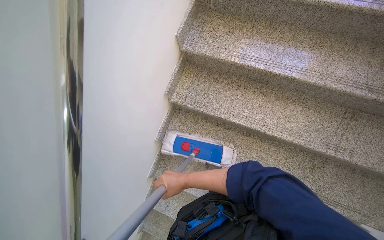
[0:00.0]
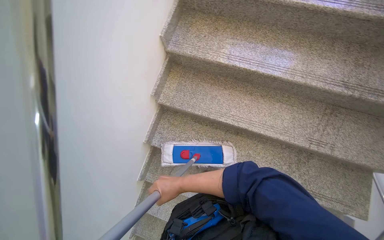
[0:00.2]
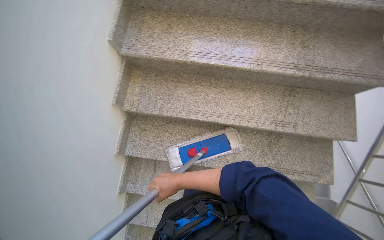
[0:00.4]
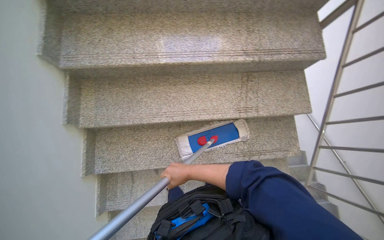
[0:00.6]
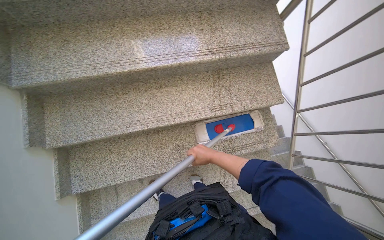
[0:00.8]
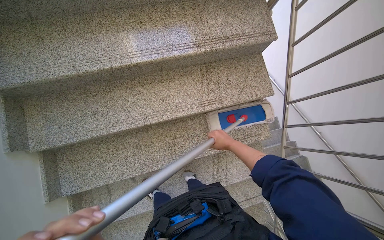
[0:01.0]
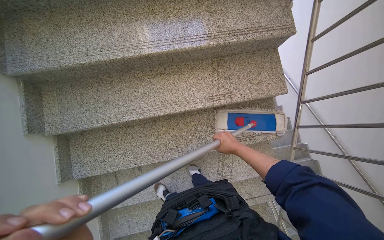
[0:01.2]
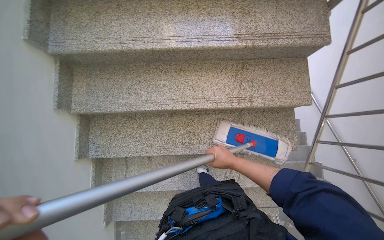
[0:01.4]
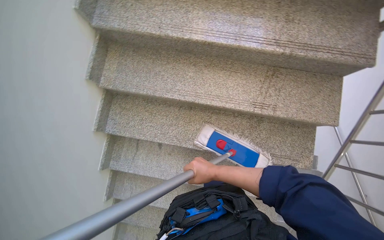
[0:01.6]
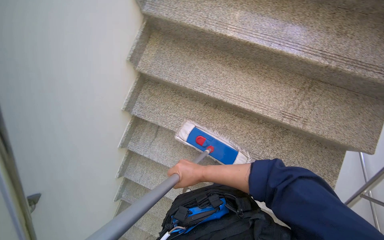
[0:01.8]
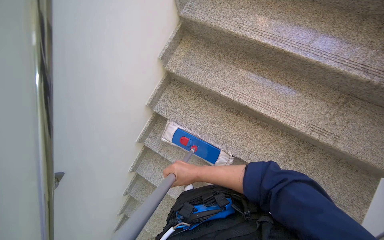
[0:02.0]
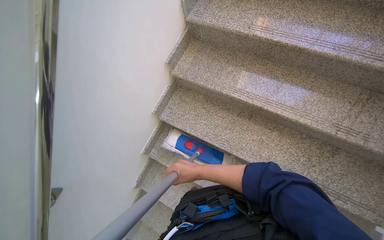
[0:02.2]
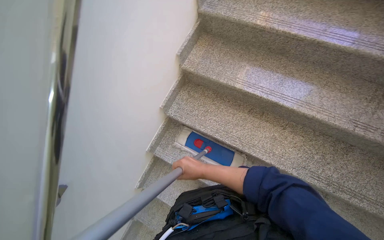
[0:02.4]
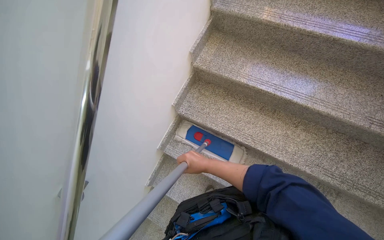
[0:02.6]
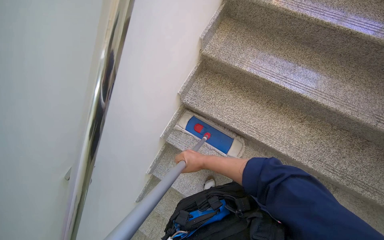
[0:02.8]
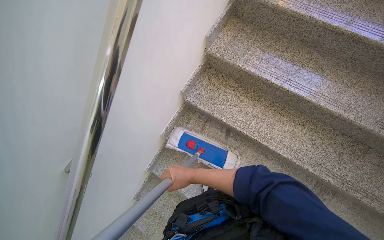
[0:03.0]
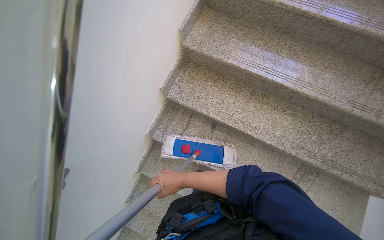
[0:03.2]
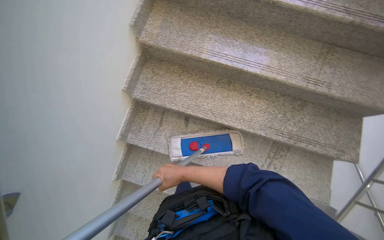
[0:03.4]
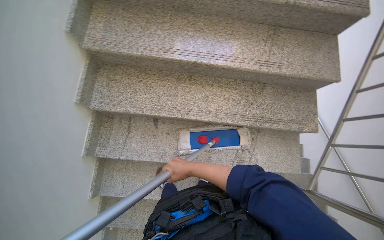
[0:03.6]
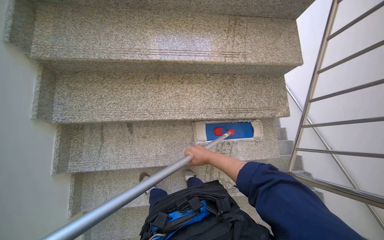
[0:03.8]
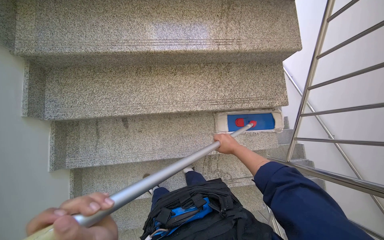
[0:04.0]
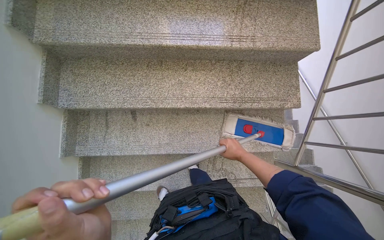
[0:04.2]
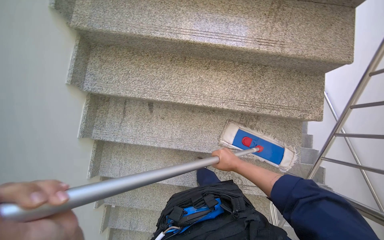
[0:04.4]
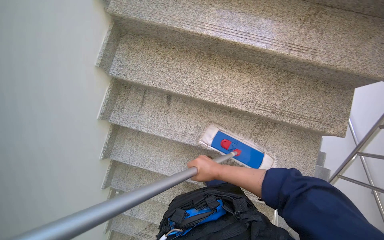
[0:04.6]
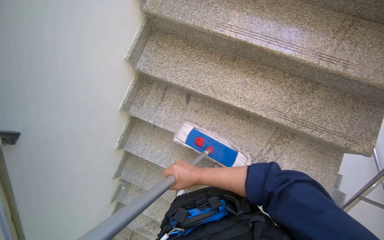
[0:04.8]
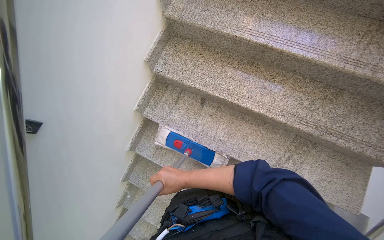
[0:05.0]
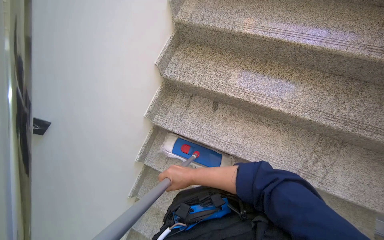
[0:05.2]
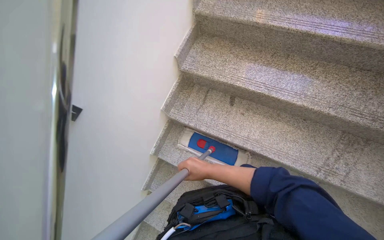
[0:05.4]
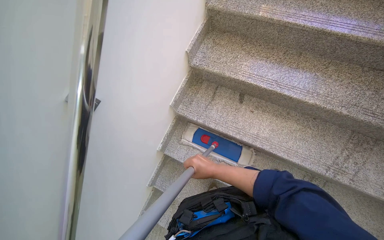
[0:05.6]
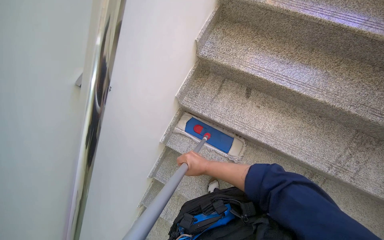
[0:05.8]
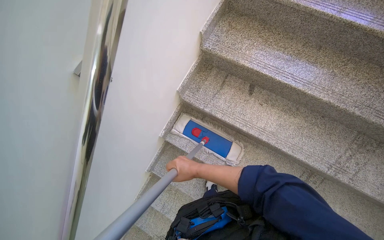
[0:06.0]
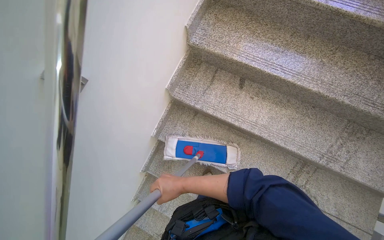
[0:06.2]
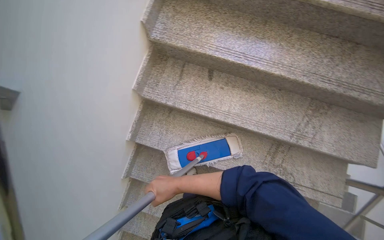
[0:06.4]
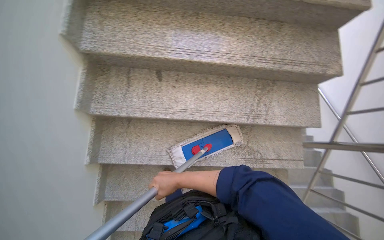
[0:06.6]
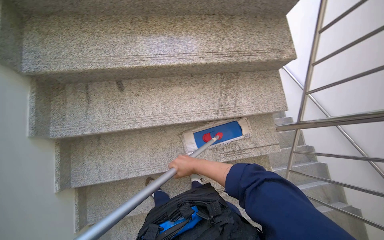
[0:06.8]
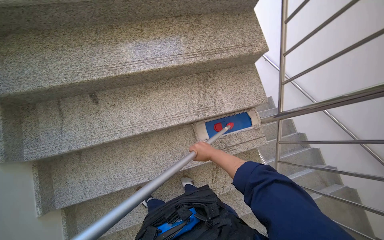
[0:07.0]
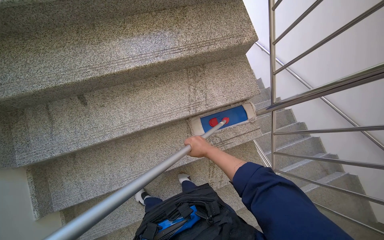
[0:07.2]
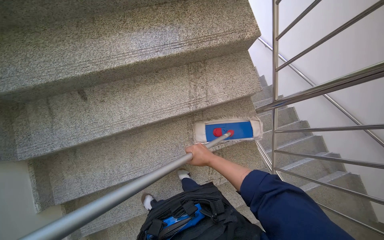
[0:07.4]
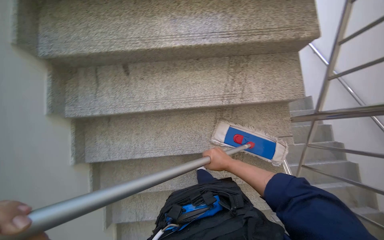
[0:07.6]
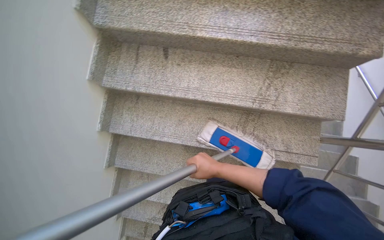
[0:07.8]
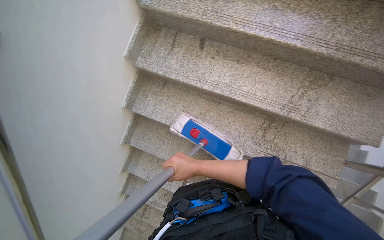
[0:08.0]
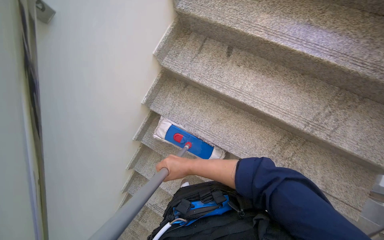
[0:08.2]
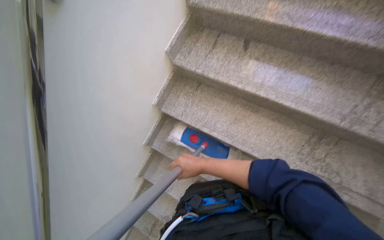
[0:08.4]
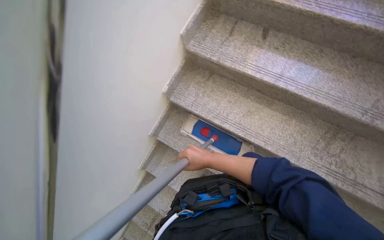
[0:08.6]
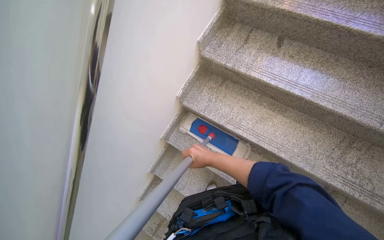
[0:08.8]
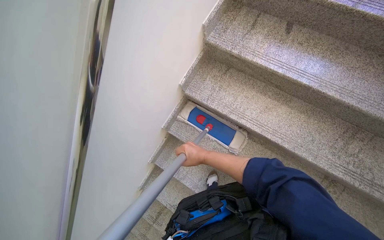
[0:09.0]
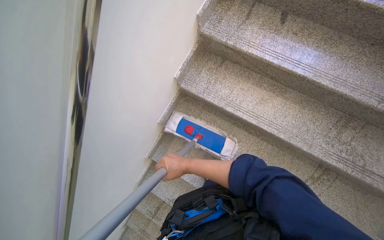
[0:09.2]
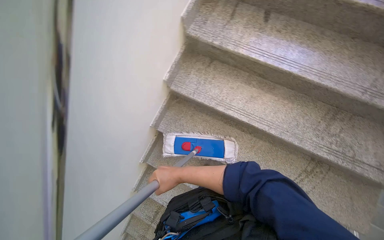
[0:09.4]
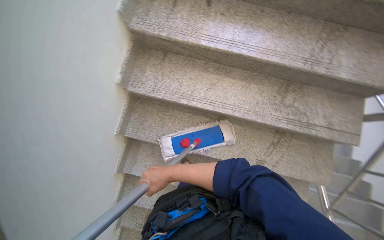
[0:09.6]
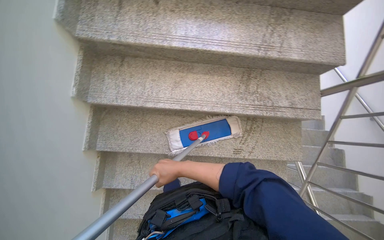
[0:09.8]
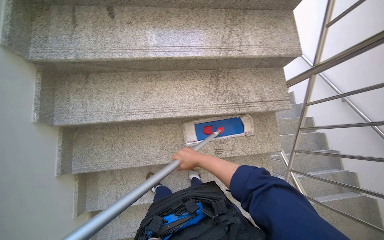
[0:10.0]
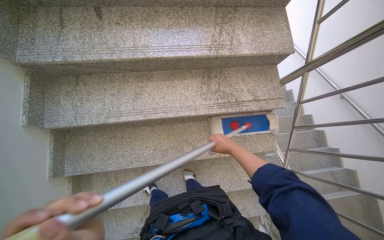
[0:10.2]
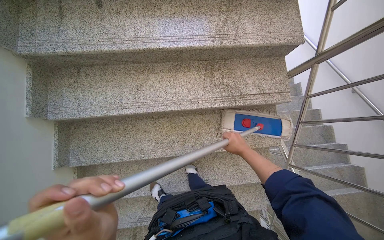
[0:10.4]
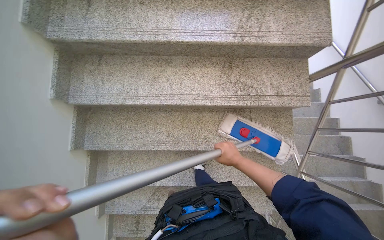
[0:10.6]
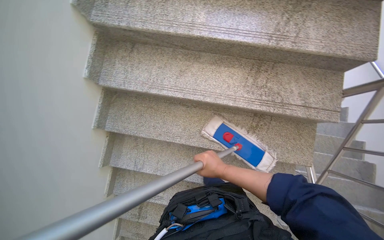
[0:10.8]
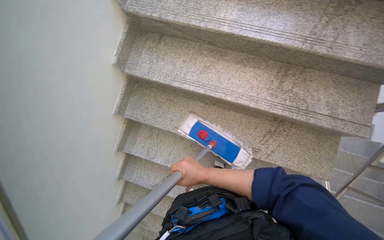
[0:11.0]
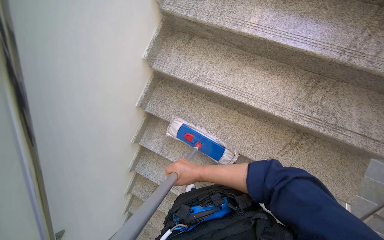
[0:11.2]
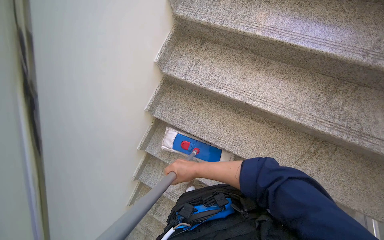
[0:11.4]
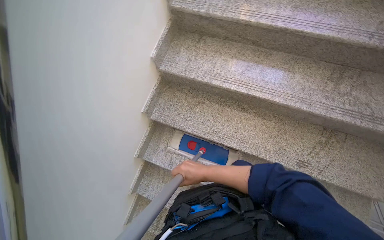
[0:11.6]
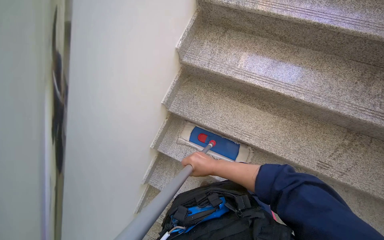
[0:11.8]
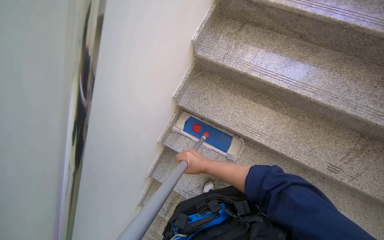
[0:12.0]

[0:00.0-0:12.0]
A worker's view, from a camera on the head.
Job: mopping floor.
The whole recording: Mopping stairwell floor. The worker mops the floor of the stairwell, including the landing and stairs.
0:01.6 to 0:03.0: The camera is carried some 50 cm.
0:03.0 to 0:04.4: The wearer's head swings approximately 25 degrees to the right.
0:04.4 to 0:06.0: The head travels some 50 cm.
0:06.0 to 0:07.6: The camera travels some 50 cm. The wearer's head swings about 35 degrees to the right.
0:07.6 to 0:09.0: The camera travels roughly 60 cm. The head turns to the left by roughly 40 degrees.
0:09.0 to 0:10.4: The camera travels roughly 40 cm. The wearer's head swings about 40 degrees to the right.
0:10.4 to 0:12.0: The head travels about 50 cm. The wearer's head swings some 35 degrees to the left.

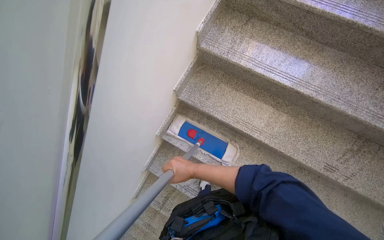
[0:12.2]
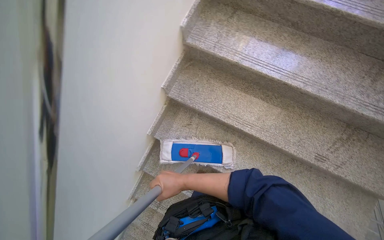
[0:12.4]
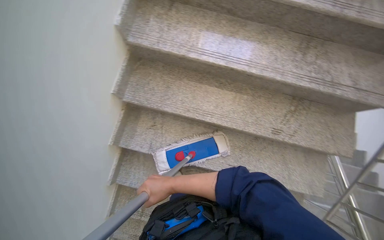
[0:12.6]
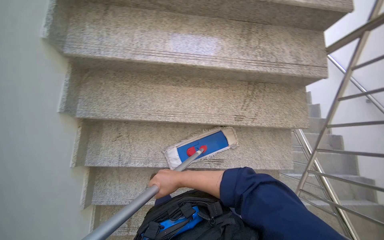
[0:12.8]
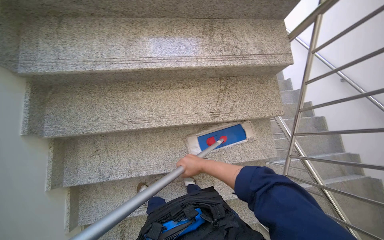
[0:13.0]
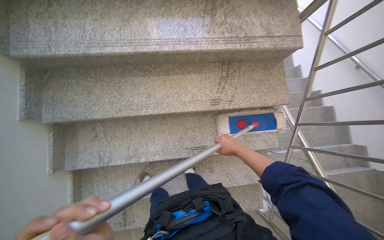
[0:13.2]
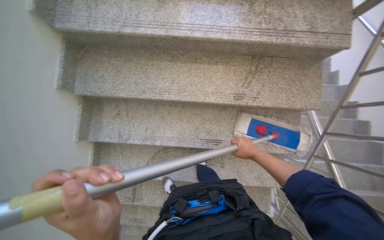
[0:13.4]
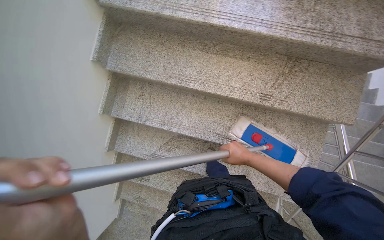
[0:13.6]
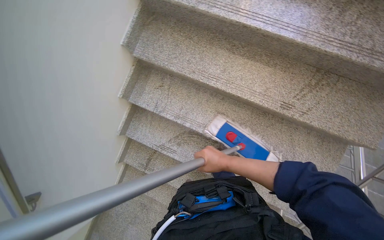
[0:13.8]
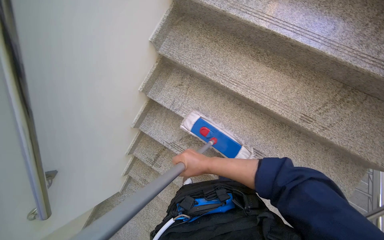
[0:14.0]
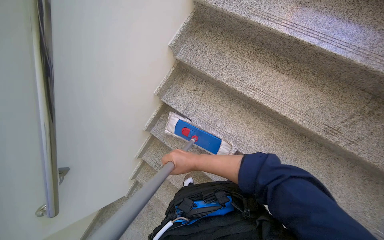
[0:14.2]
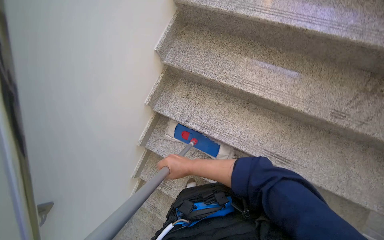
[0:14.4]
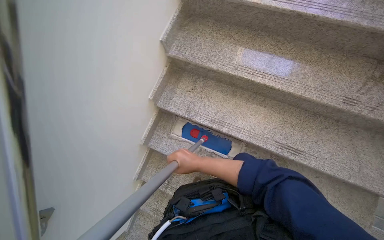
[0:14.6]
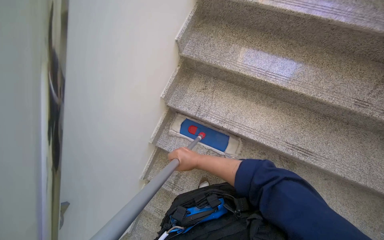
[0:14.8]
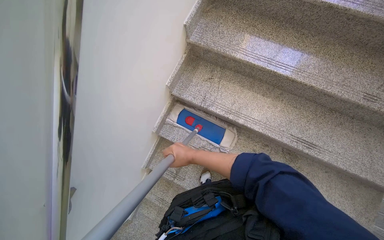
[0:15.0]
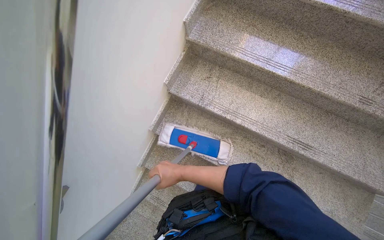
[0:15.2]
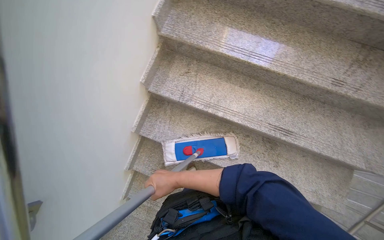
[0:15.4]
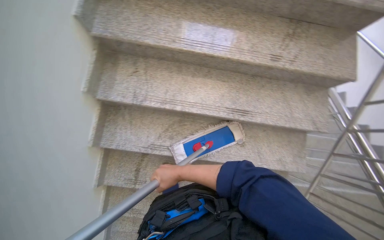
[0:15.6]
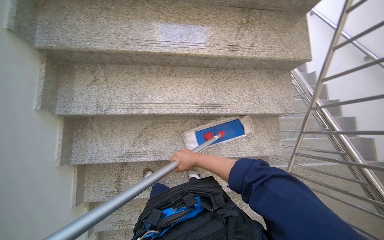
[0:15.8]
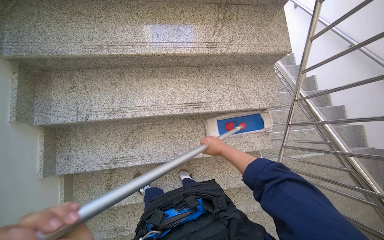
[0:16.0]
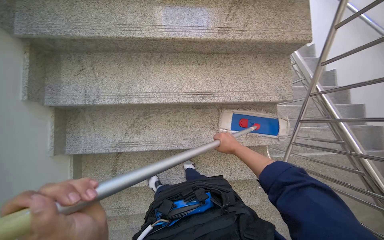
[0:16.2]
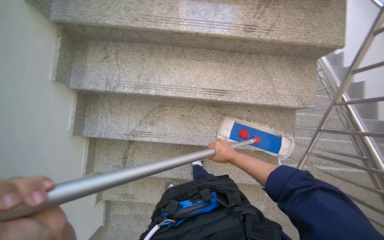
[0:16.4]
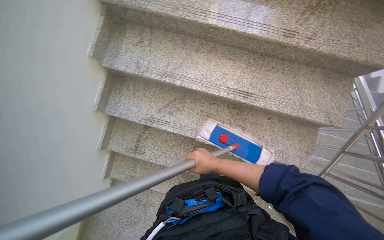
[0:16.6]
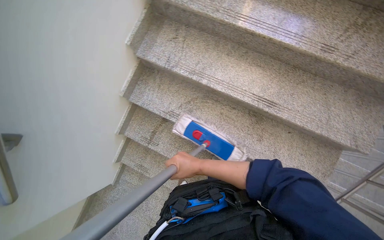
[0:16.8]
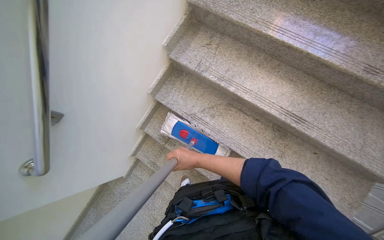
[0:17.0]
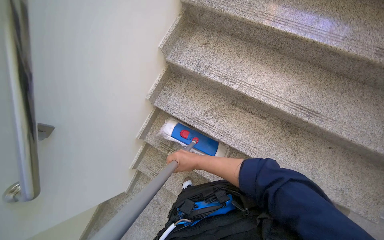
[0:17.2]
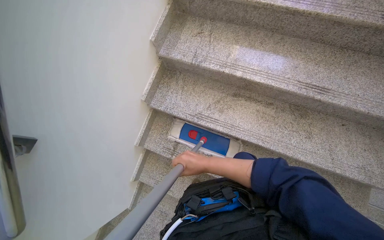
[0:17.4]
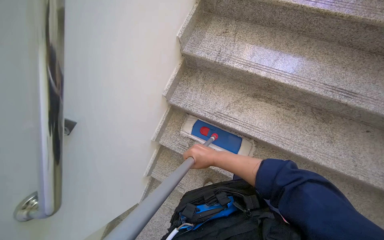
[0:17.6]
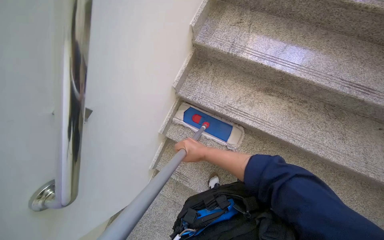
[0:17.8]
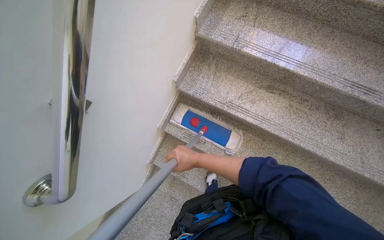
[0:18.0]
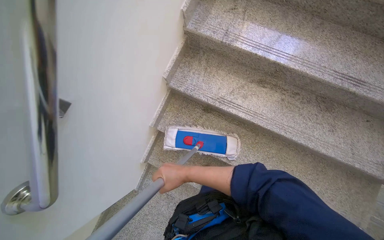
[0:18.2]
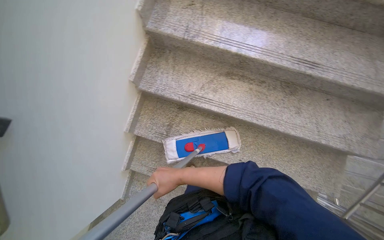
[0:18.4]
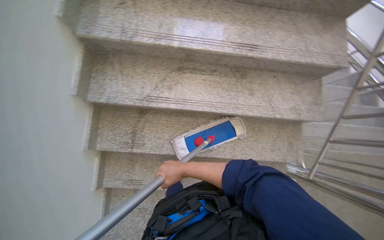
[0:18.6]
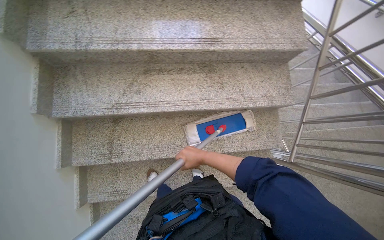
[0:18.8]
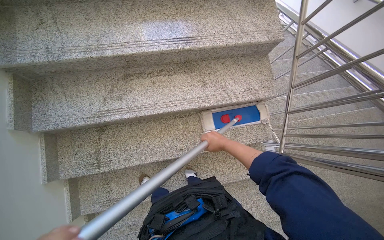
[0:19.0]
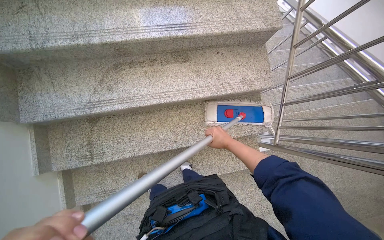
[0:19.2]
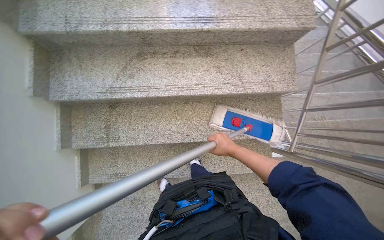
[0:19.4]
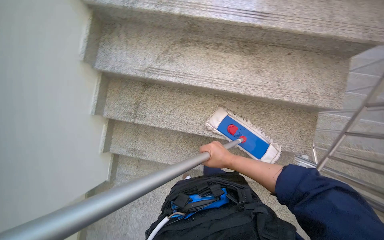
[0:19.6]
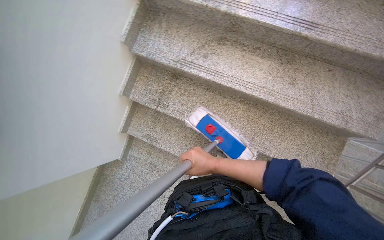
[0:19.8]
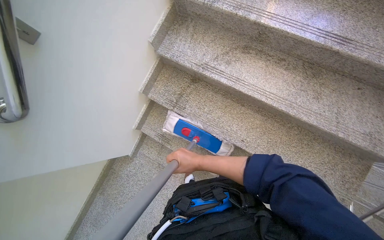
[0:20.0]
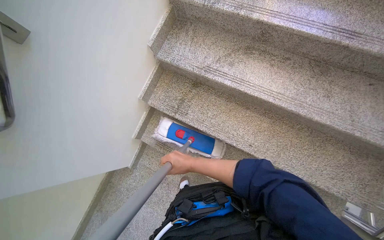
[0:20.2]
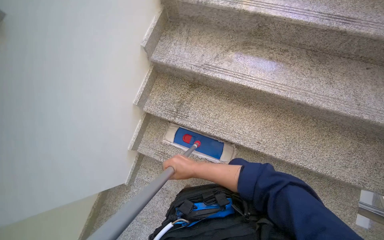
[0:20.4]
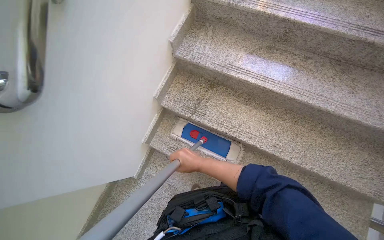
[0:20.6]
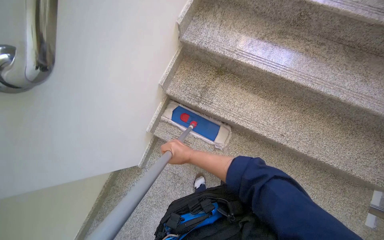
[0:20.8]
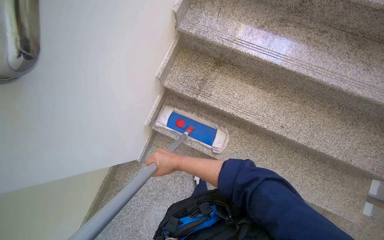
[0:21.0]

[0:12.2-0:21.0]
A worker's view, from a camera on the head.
Job: mopping floor.
The whole recording: Mopping stairwell floor. The worker mops the floor of the stairwell, including the landing and stairs.
0:12.2 to 0:13.6: The camera pitches downward, by about 10 degrees.
0:13.6 to 0:15.2: The head travels about 50 cm.
0:16.6 to 0:18.0: The camera travels about 50 cm.
0:19.6 to 0:21.0: The camera travels approximately 50 cm.
